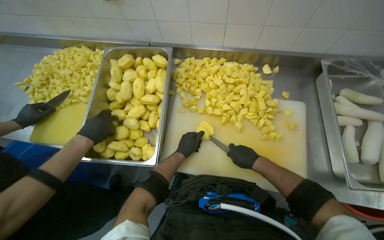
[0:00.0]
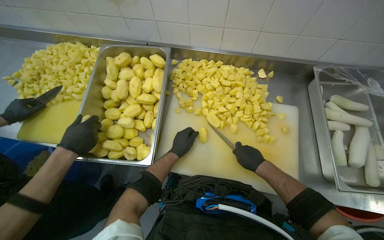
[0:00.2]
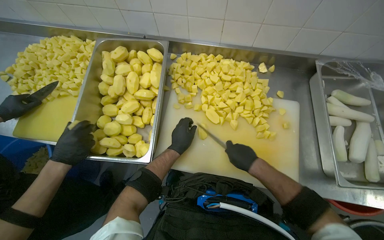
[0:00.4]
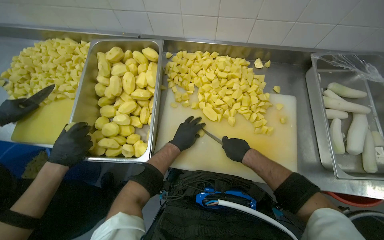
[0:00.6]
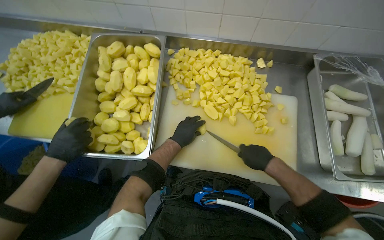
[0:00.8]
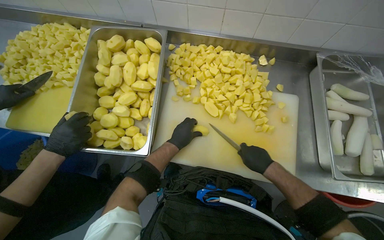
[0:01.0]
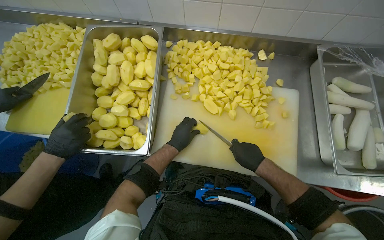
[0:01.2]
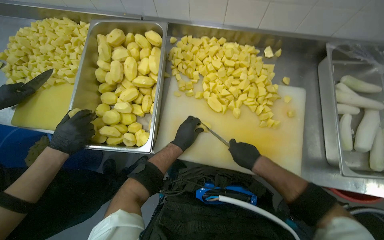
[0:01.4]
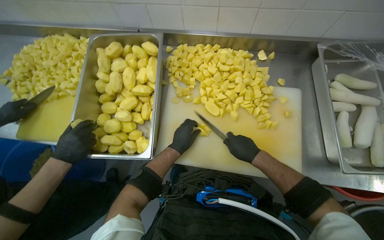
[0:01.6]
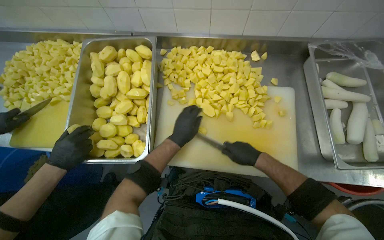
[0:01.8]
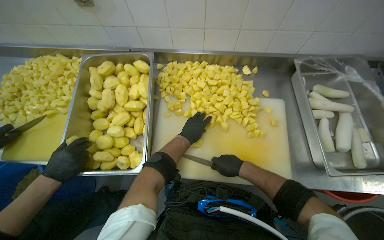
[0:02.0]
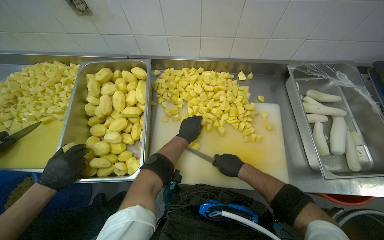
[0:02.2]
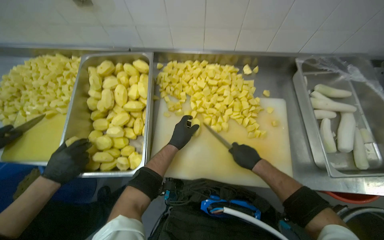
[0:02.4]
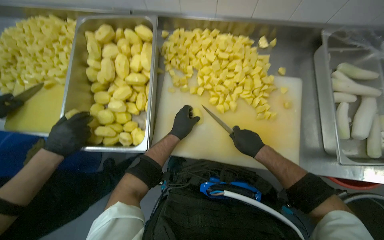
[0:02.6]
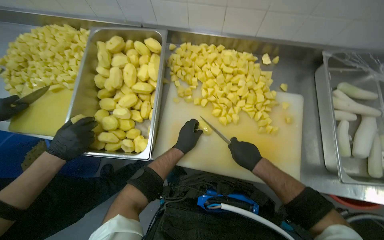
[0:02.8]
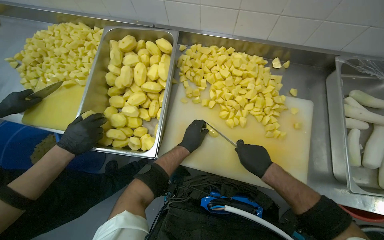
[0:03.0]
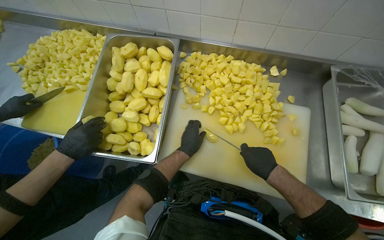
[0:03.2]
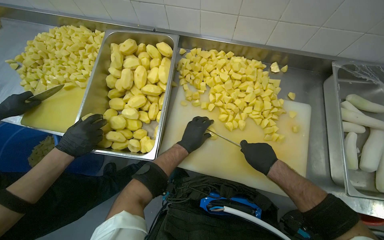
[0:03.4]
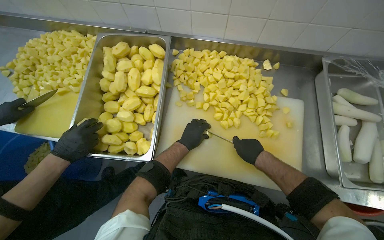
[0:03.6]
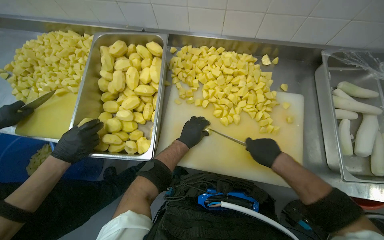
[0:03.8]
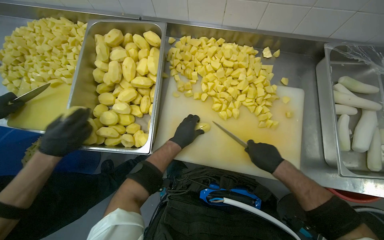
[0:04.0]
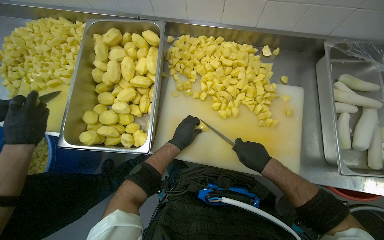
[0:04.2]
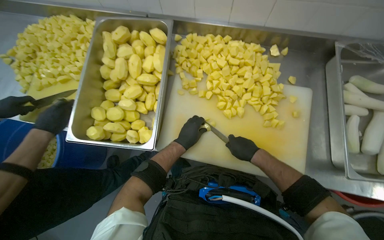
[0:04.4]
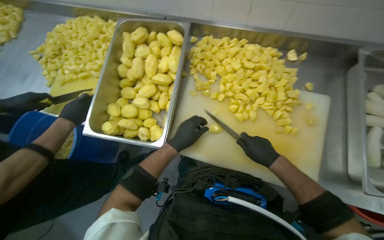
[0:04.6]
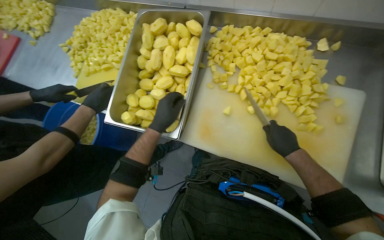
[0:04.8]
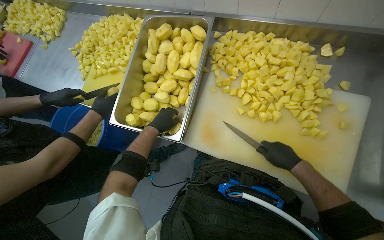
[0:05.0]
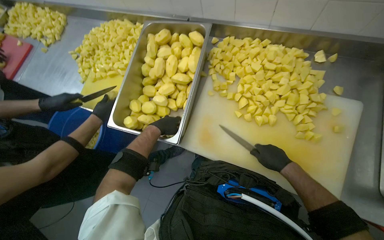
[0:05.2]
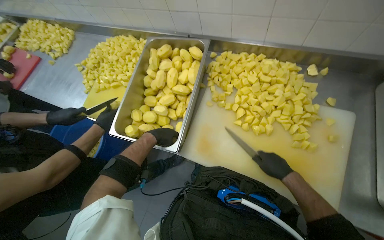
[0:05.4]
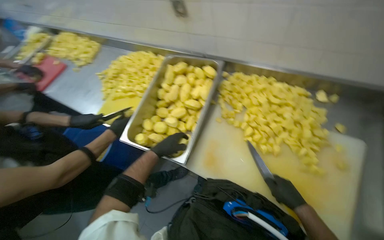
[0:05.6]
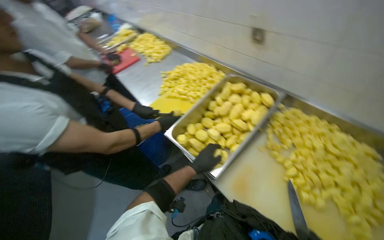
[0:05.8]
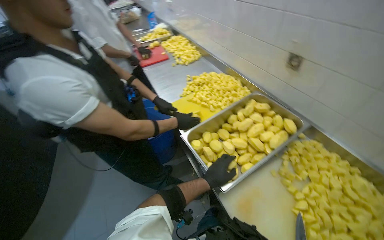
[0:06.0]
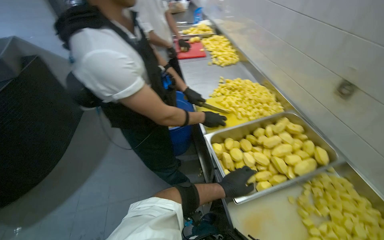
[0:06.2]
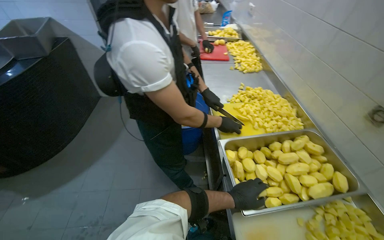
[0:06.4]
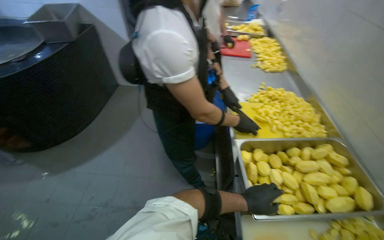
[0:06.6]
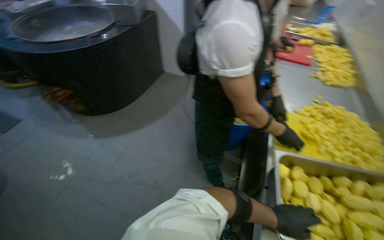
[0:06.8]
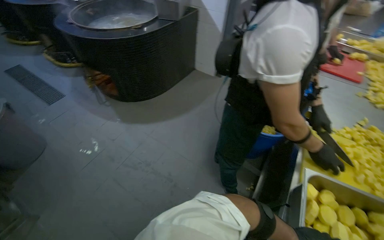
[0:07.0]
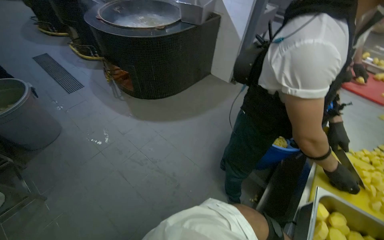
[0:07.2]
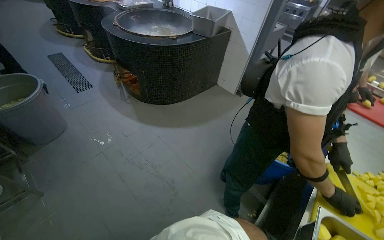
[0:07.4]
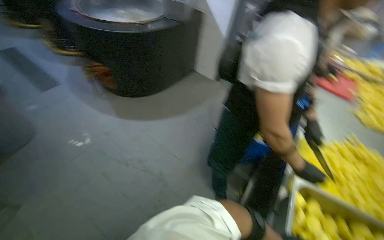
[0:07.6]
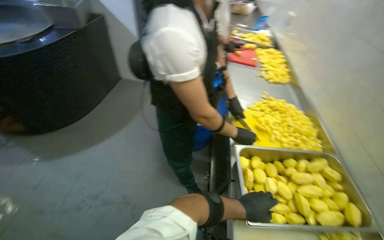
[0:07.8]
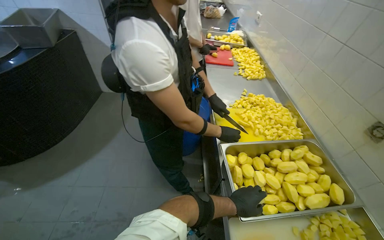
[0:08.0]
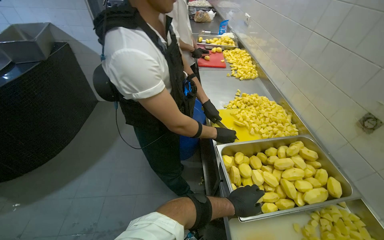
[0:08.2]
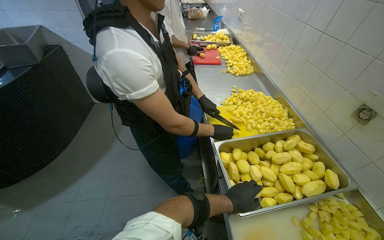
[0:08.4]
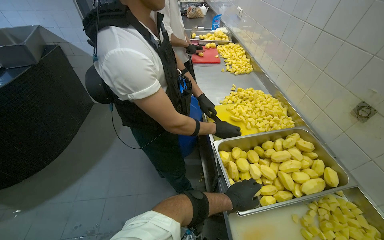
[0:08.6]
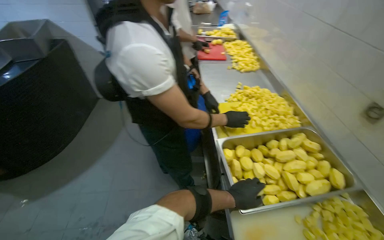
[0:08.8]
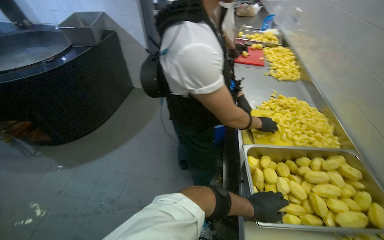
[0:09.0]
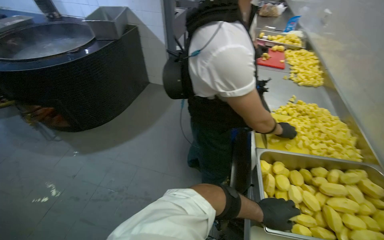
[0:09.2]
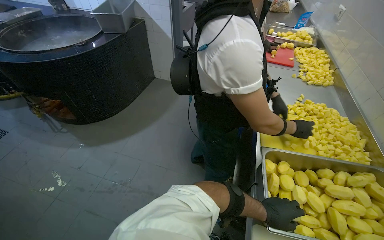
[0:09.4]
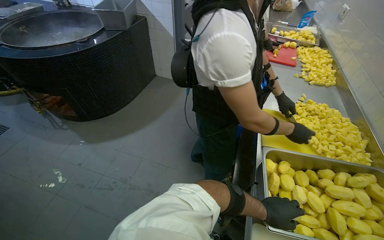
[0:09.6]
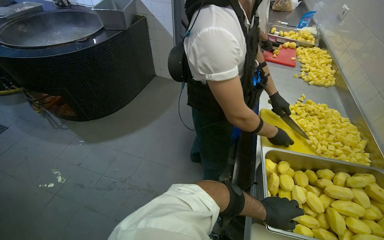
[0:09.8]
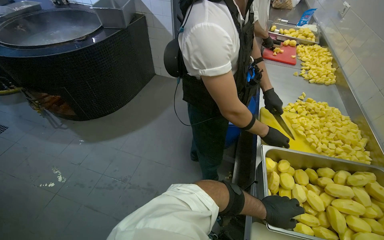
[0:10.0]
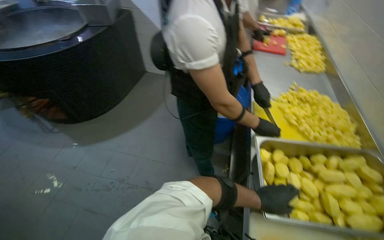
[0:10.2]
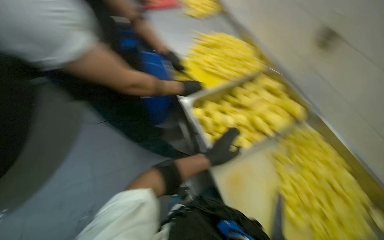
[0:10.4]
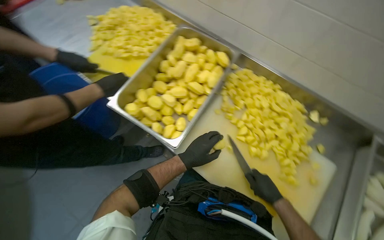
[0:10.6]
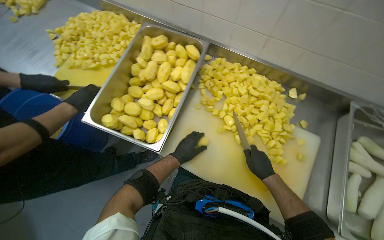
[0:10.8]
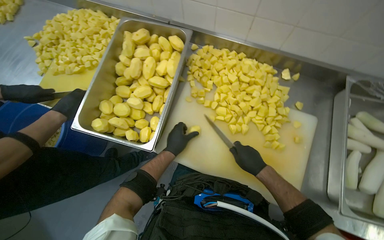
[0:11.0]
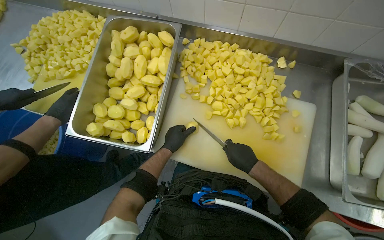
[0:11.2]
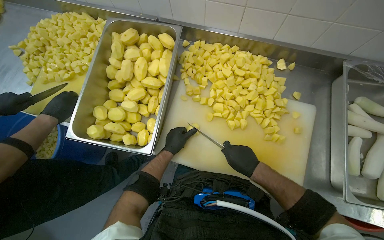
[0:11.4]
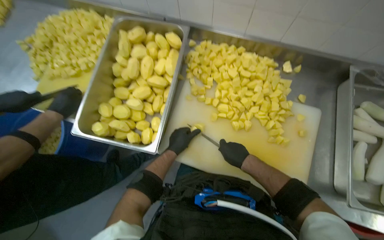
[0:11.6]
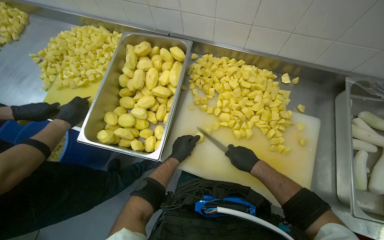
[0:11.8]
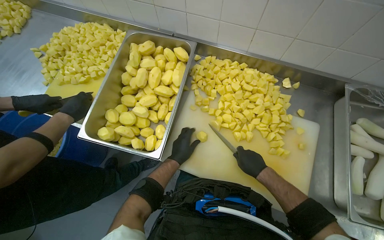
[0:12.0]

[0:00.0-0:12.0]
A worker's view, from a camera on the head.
Job: preparing food.
The whole recording: Chopping Potatoes. The worker uses a knife to chop peeled potatoes into smaller pieces on a cutting board.
0:00.0 to 0:01.6: The hands make small movements and keep their place.
0:03.0 to 0:04.4: The hands stay close to where they were, moving slightly.
0:04.4 to 0:06.0: The wearer's head swings roughly 55 degrees to the left. The wearer looks roughly 20 degrees further upward.
0:06.0 to 0:07.6: The wearer looks some 65 degrees further to the left.
0:07.6 to 0:09.0: The wearer's head swings roughly 25 degrees to the right.
0:09.0 to 0:10.4: The head rotates some 30 degrees to the right. The camera pitches downward, by some 15 degrees.
0:10.4 to 0:12.0: The head rotates about 50 degrees to the right.

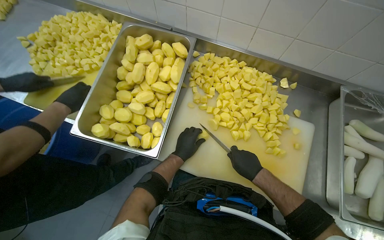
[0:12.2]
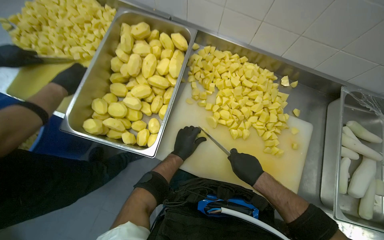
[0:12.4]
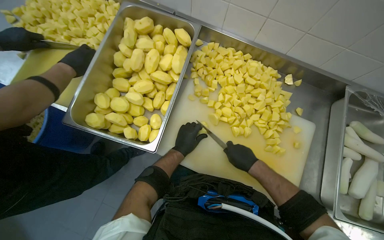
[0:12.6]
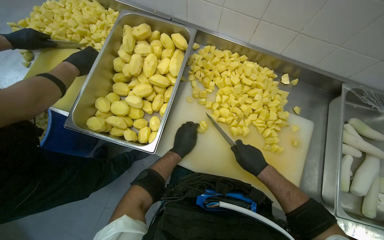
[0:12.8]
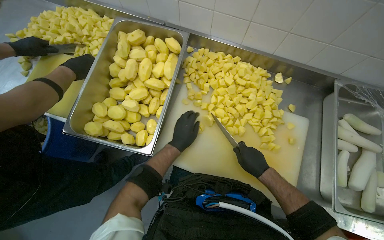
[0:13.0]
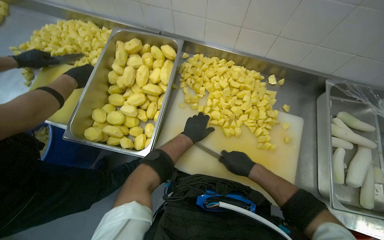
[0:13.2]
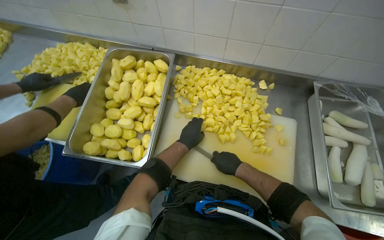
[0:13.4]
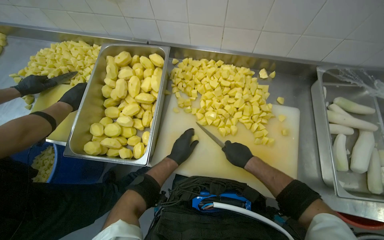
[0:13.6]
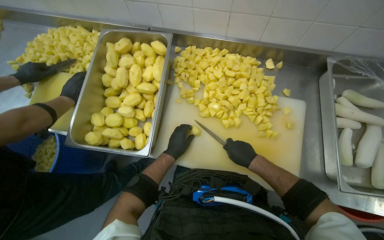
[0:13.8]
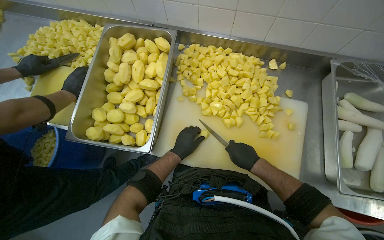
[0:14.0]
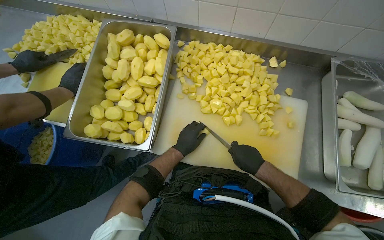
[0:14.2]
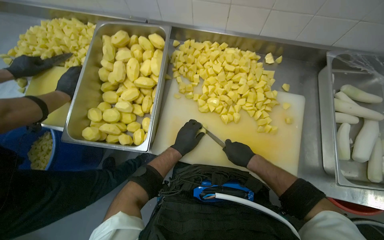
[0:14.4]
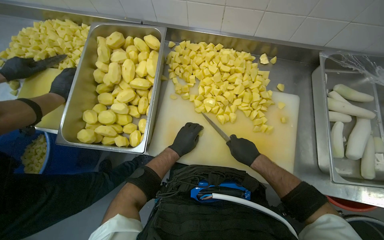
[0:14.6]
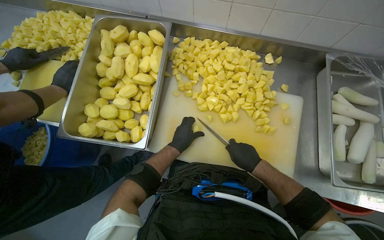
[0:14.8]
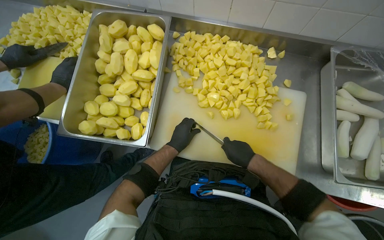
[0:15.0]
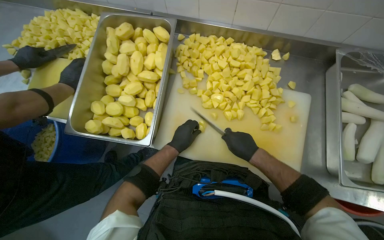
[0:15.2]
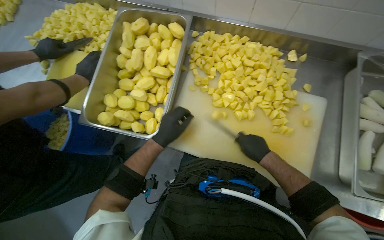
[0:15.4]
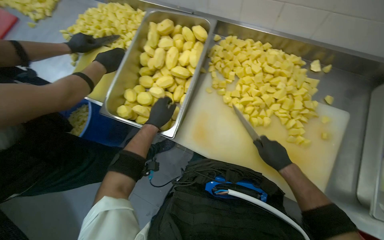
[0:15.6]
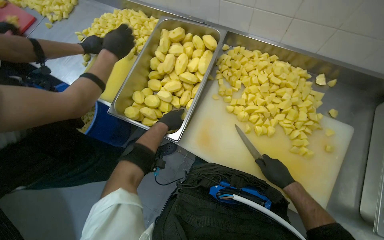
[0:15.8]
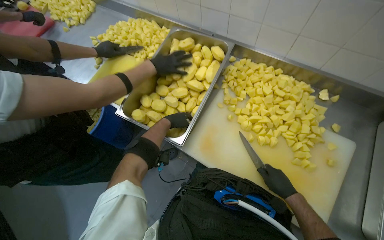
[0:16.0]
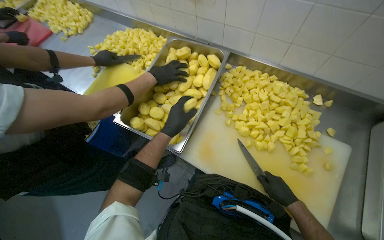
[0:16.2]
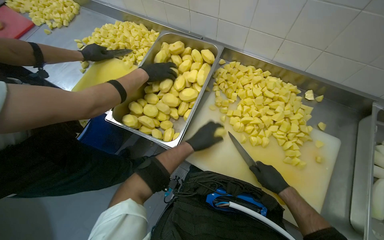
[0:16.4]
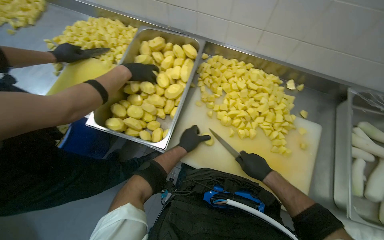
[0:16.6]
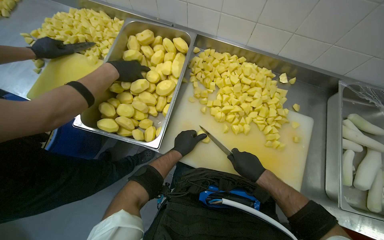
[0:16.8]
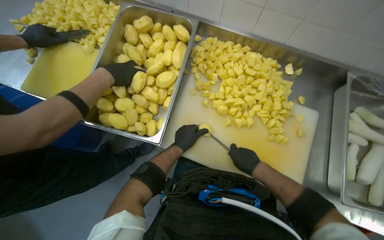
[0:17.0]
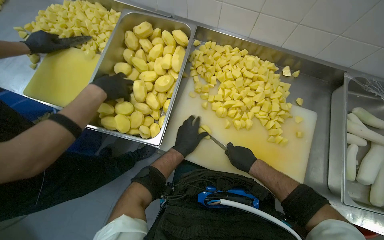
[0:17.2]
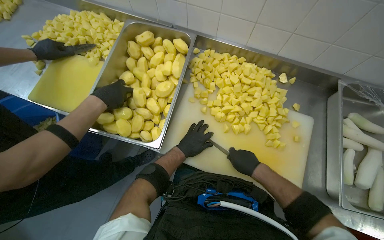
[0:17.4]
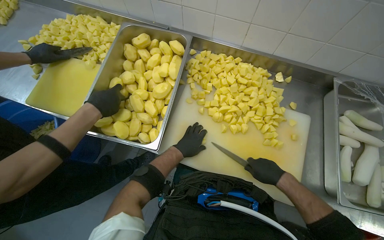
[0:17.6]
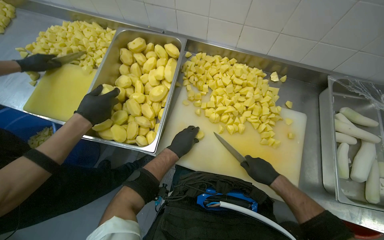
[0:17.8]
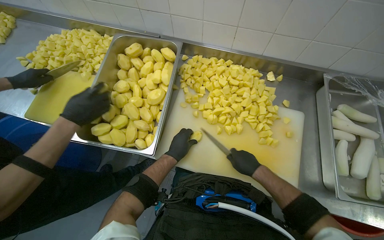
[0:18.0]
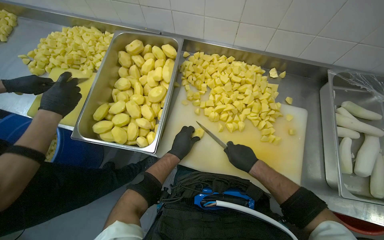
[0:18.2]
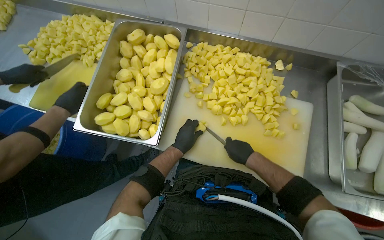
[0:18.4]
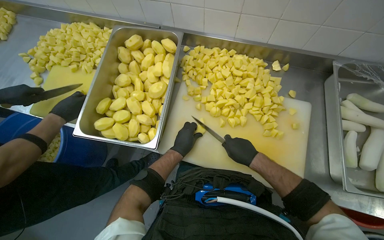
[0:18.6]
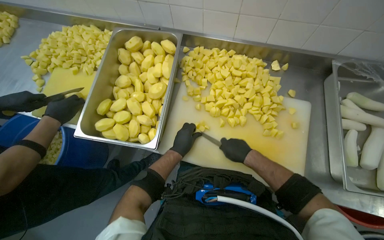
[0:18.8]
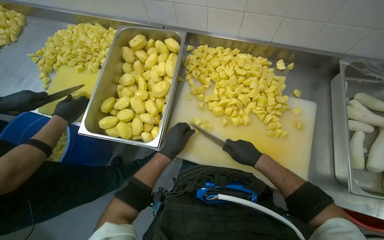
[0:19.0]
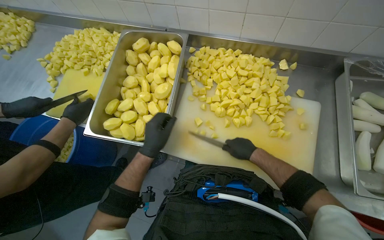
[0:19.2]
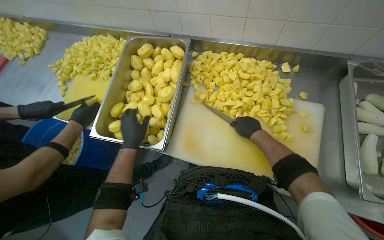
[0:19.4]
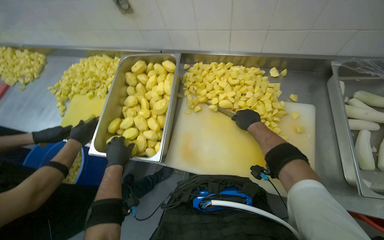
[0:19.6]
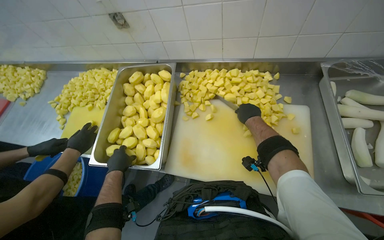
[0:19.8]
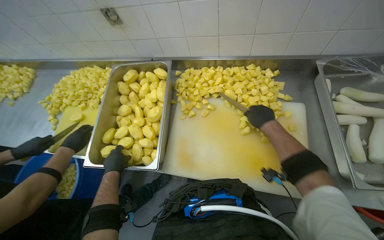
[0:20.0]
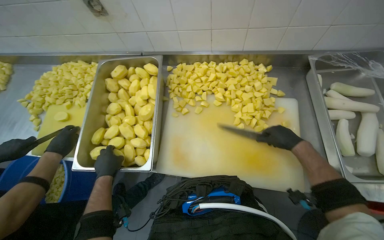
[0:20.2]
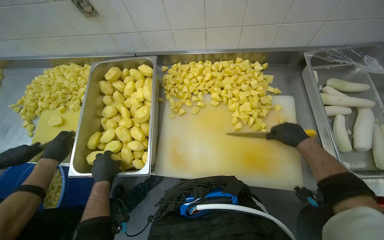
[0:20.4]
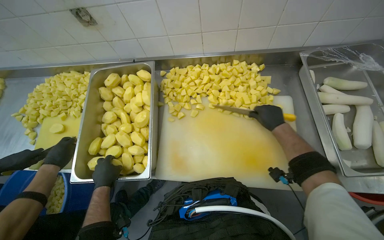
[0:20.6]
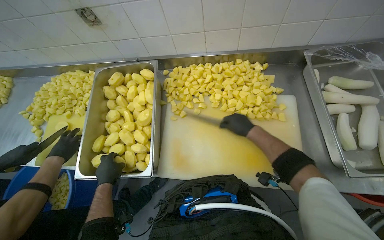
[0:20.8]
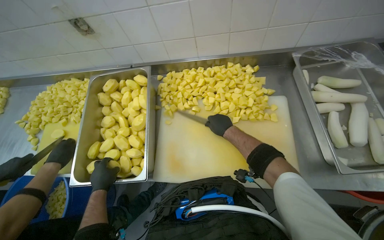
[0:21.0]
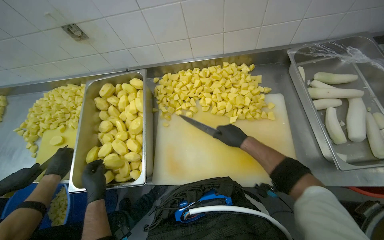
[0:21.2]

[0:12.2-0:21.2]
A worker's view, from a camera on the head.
Job: preparing food.
The whole recording: Chopping Potatoes. The worker uses a knife to chop peeled potatoes into smaller pieces on a cutting board.
0:13.8 to 0:15.2: The hands work in one place, with small movements.
0:15.2 to 0:16.6: The left hand goes to the left and returns, approximately 15 cm each way.
0:16.6 to 0:18.2: The hands work in one place, with small movements.
0:18.2 to 0:19.8: The right hand is displaced up the picture by about 20 cm; the left hand goes about 25 cm to the left.
0:19.8 to 0:21.2: The right hand moves down the picture, about 10 cm, and moves some 20 cm to the right and comes back.
